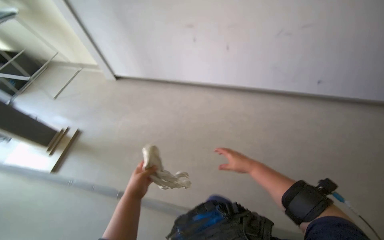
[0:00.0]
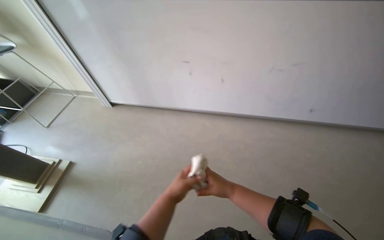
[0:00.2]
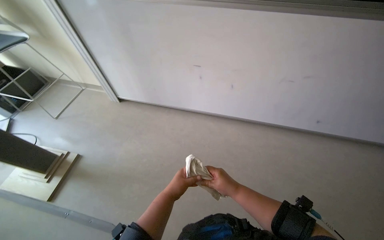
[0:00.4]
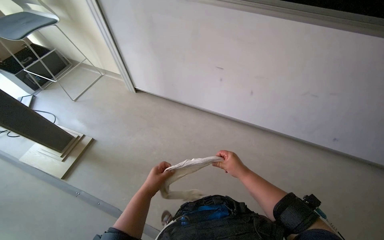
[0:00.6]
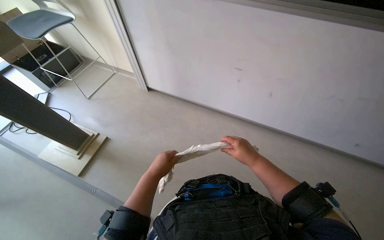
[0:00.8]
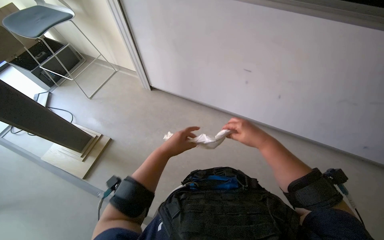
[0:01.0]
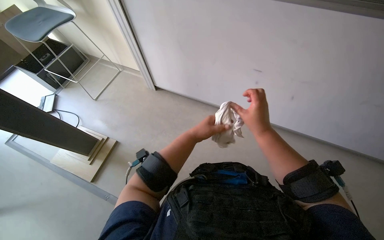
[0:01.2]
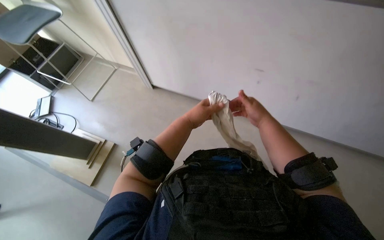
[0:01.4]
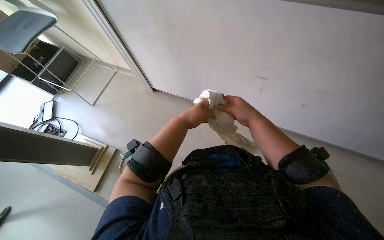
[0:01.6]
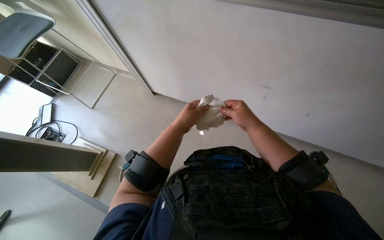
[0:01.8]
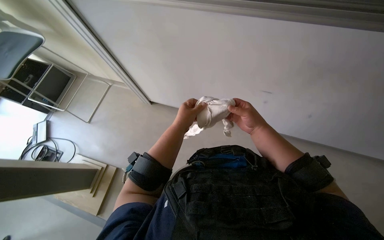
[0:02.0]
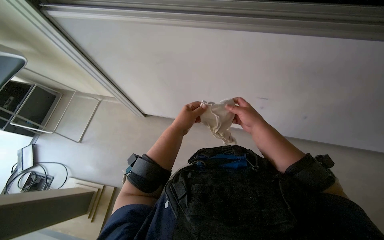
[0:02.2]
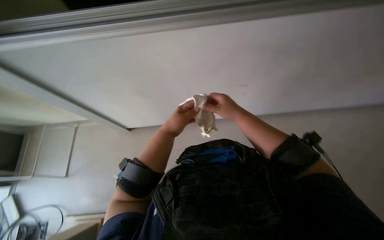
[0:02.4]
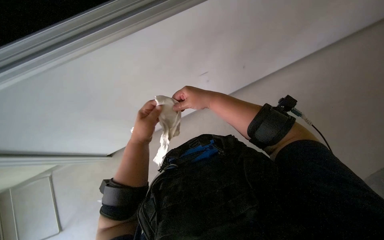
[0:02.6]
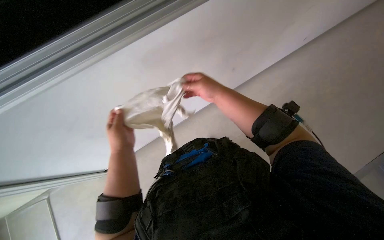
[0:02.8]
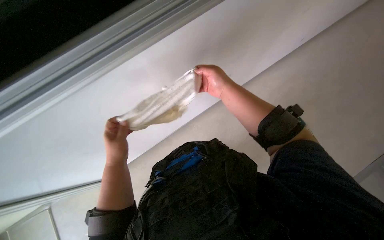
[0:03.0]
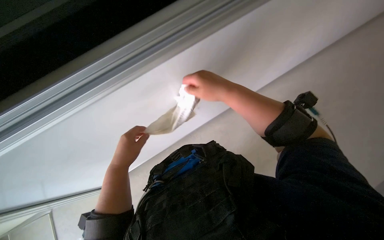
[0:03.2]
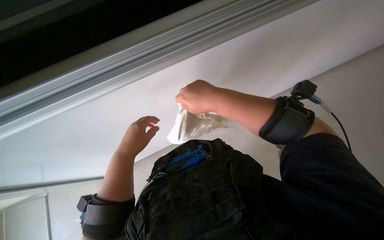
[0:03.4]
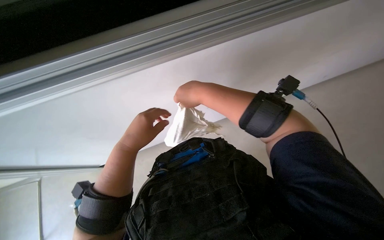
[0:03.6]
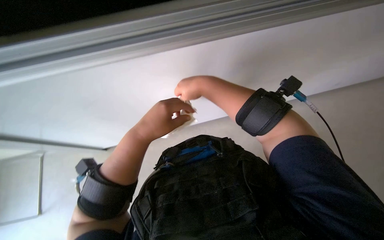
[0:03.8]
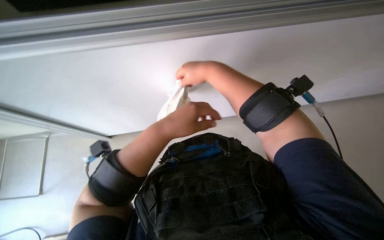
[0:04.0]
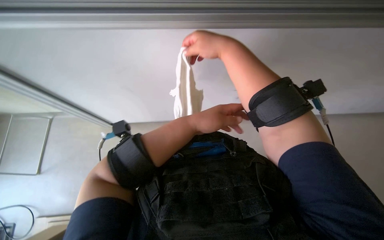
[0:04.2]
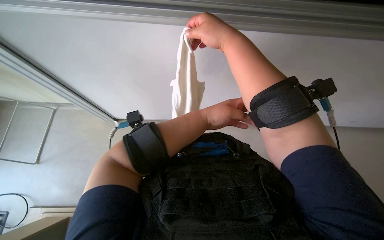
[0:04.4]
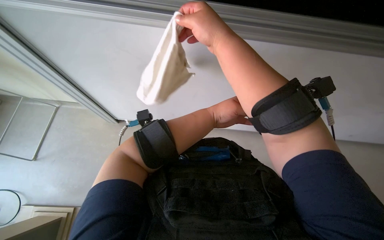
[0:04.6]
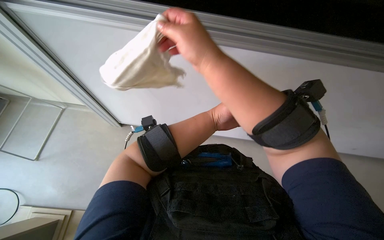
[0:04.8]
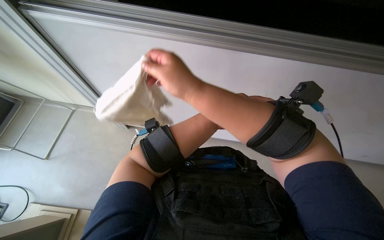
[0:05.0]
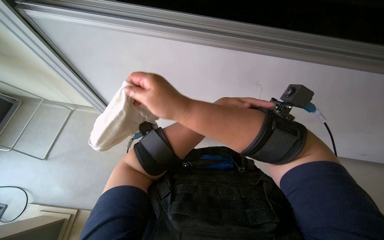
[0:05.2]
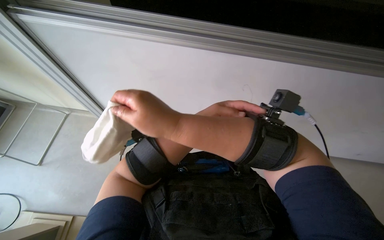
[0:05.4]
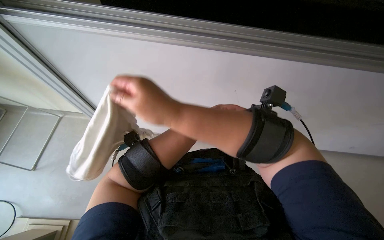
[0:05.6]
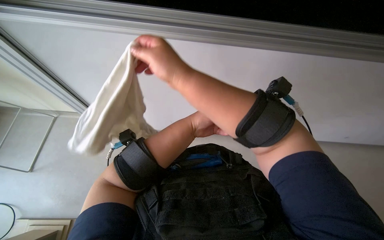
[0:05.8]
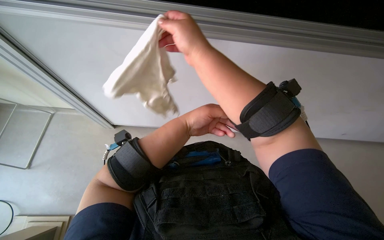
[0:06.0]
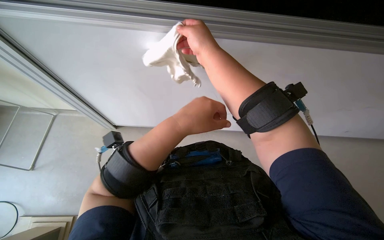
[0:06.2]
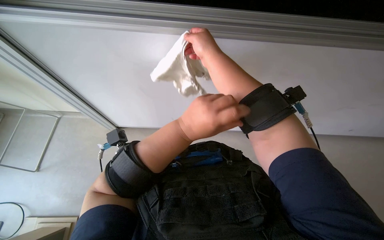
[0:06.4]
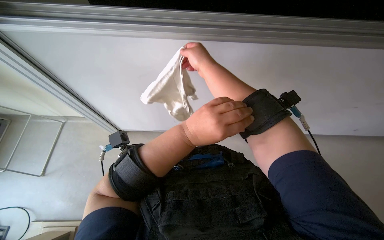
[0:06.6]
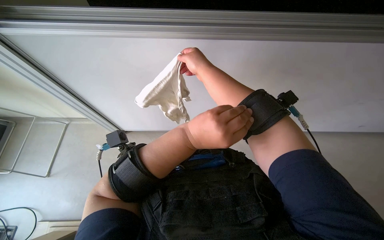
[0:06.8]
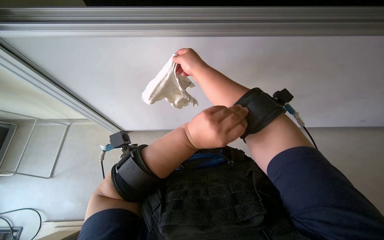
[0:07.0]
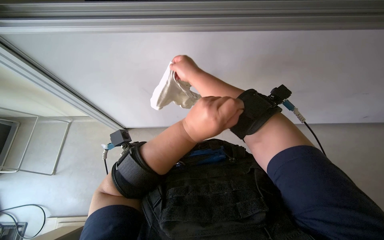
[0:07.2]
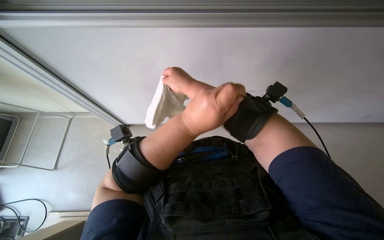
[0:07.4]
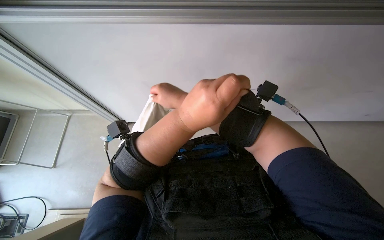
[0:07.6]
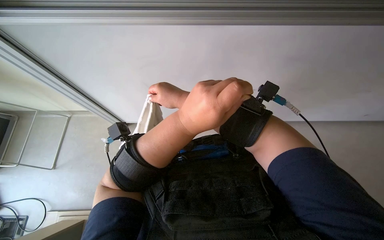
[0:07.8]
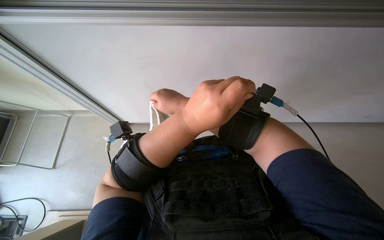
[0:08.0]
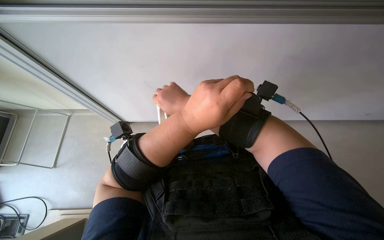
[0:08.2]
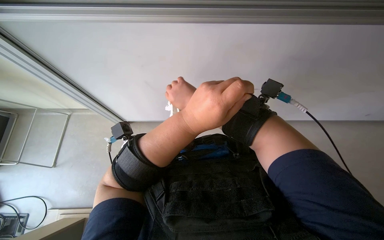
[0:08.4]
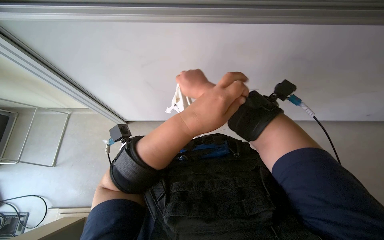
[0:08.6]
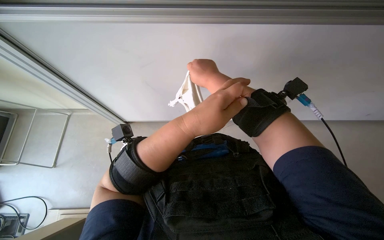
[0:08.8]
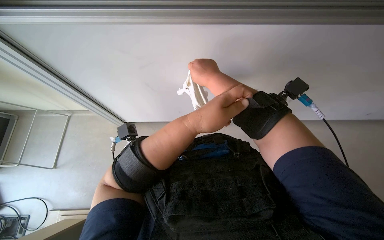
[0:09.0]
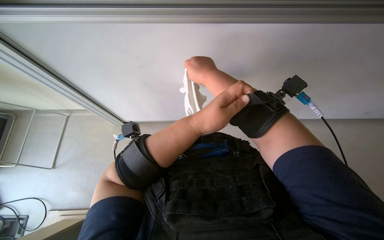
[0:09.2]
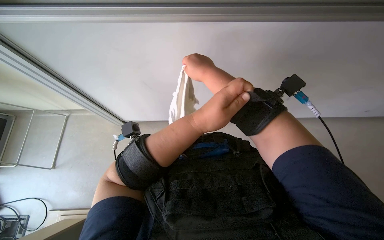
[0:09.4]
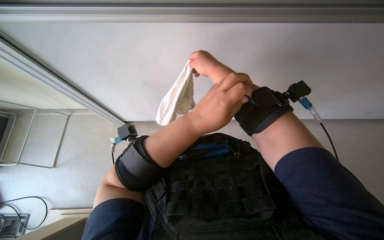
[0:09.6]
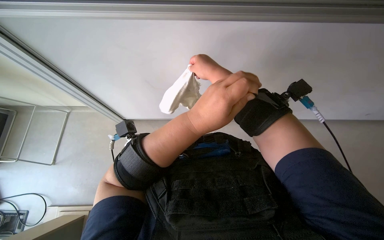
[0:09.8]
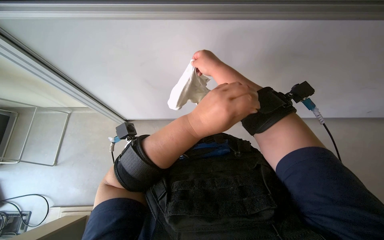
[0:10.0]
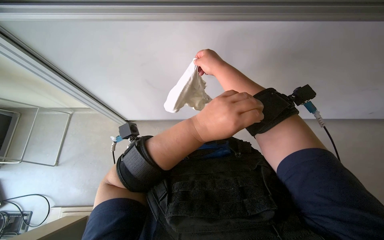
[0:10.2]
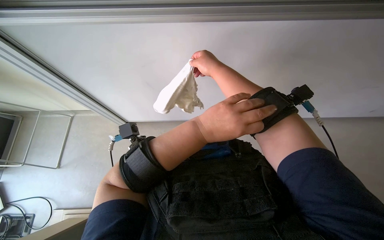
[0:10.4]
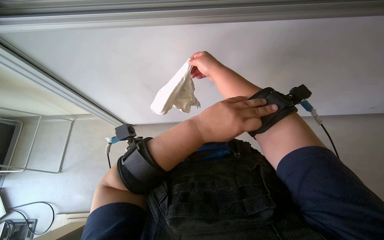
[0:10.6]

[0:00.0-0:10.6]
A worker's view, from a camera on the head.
Job: preparing cleaning supplies.
The whole recording: Folding cleaning cloth. The worker folds a cleaning cloth.
0:00.0 to 0:01.6: The camera is carried some 60 cm.
0:01.6 to 0:03.0: The wearer's head swings approximately 50 degrees to the right.
0:03.0 to 0:04.6: The wearer looks approximately 25 degrees further to the left. The left hand heads to the right, covering roughly 20 cm. The right hand moves to the left and nearer to the camera, approximately 20 cm.
0:04.6 to 0:06.0: The right hand moves about 15 cm down the picture and comes back.

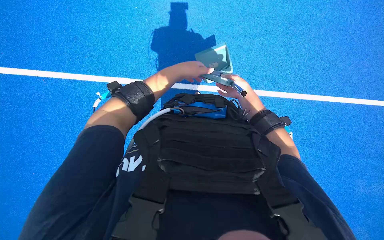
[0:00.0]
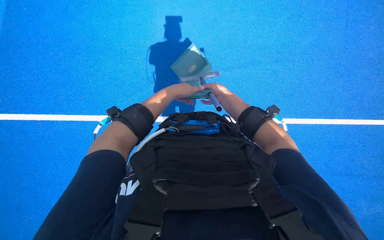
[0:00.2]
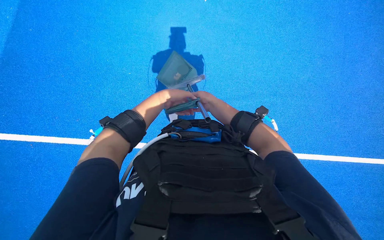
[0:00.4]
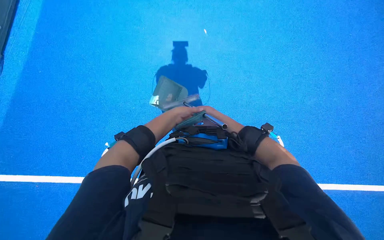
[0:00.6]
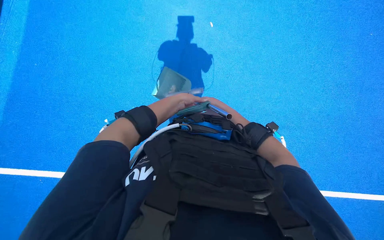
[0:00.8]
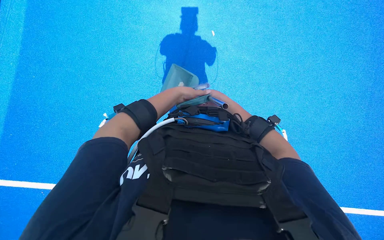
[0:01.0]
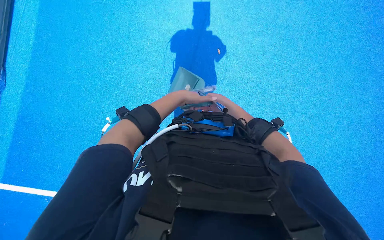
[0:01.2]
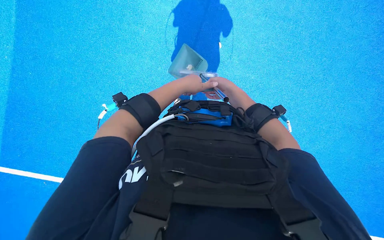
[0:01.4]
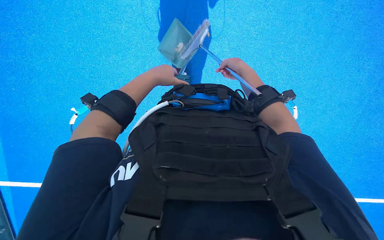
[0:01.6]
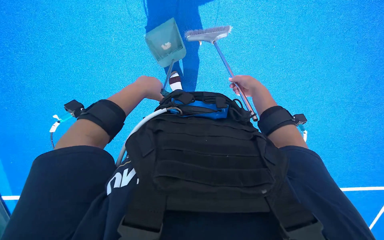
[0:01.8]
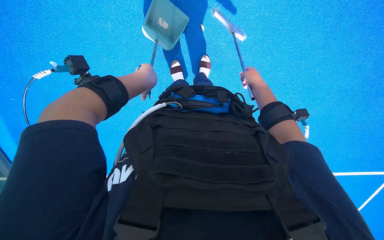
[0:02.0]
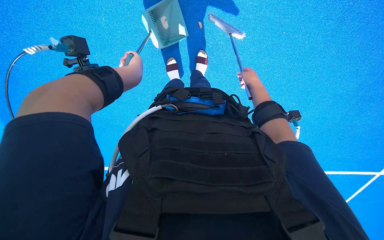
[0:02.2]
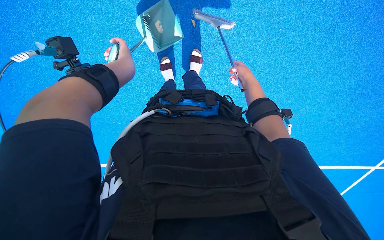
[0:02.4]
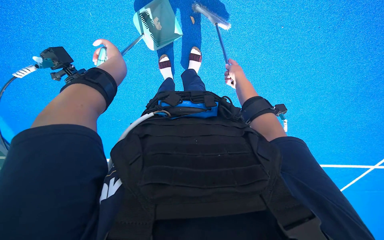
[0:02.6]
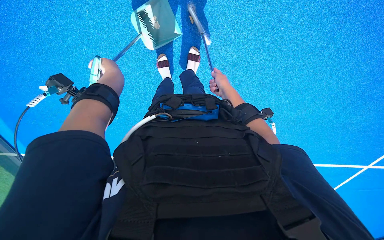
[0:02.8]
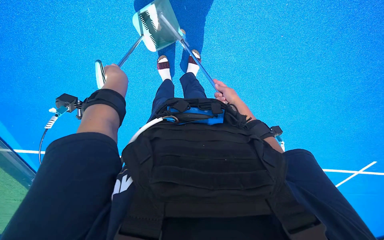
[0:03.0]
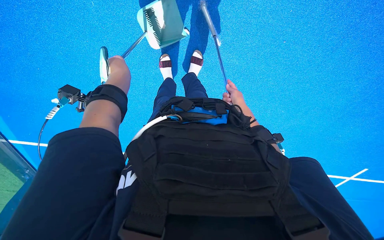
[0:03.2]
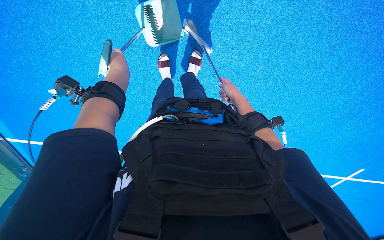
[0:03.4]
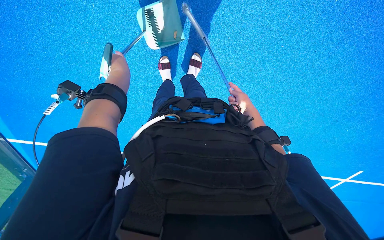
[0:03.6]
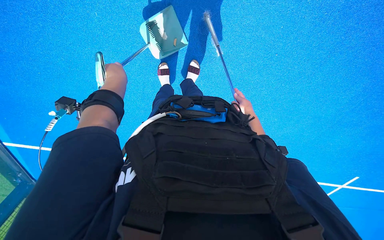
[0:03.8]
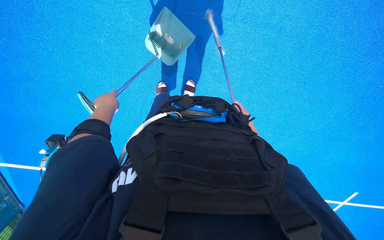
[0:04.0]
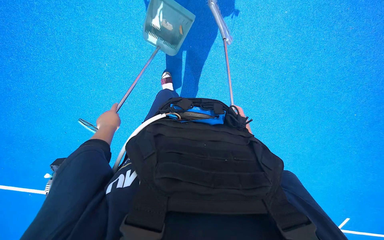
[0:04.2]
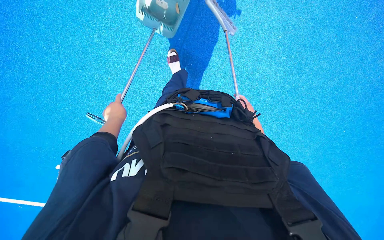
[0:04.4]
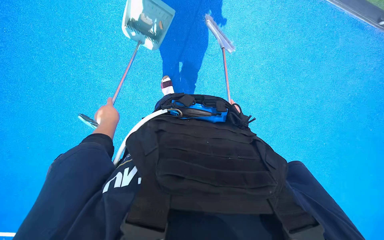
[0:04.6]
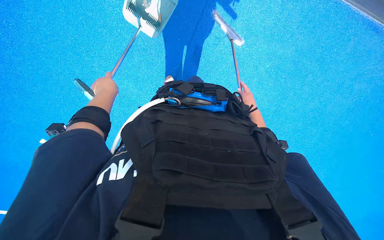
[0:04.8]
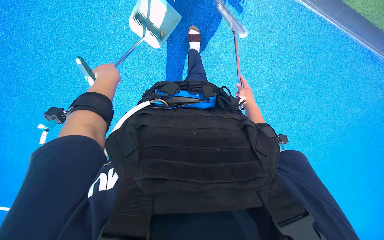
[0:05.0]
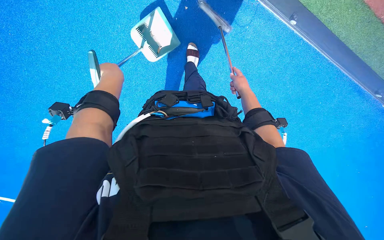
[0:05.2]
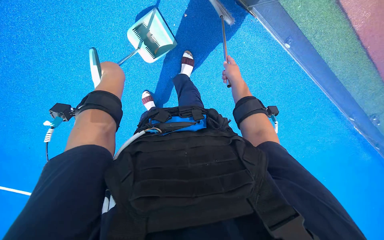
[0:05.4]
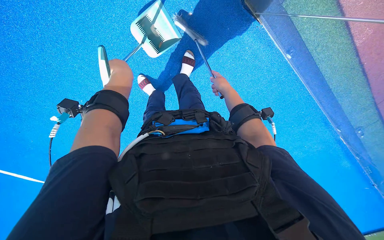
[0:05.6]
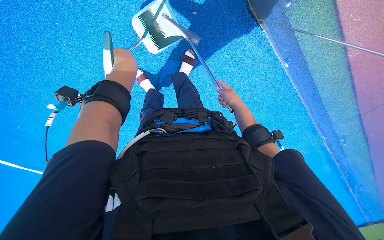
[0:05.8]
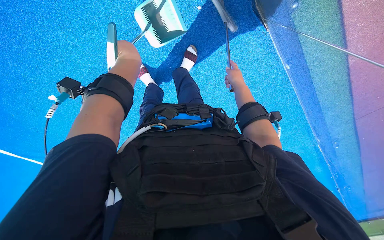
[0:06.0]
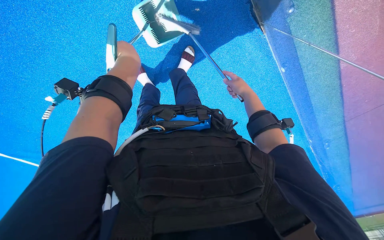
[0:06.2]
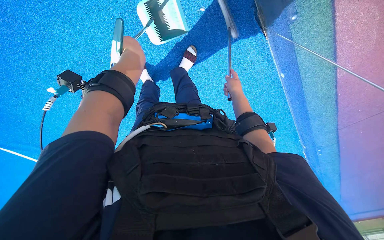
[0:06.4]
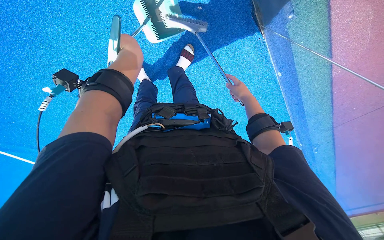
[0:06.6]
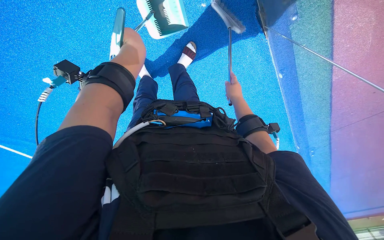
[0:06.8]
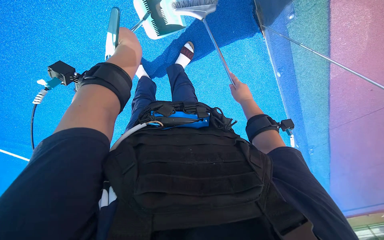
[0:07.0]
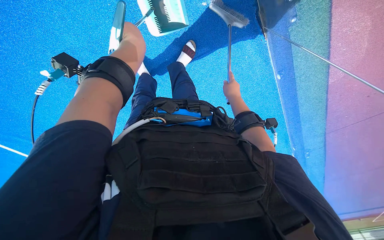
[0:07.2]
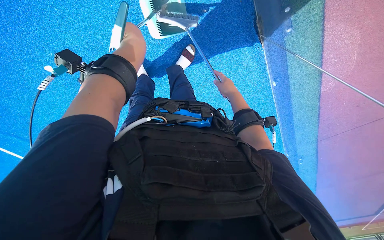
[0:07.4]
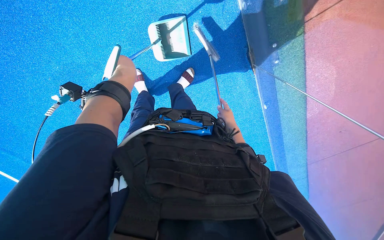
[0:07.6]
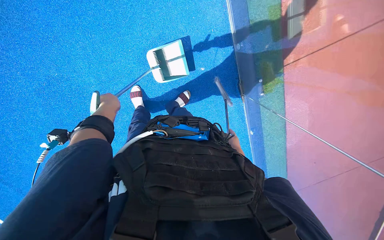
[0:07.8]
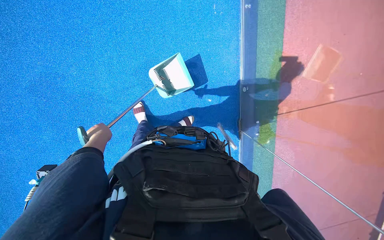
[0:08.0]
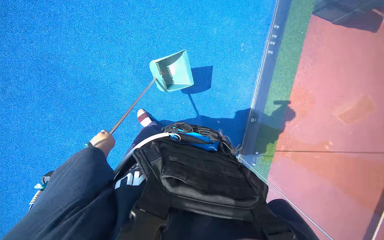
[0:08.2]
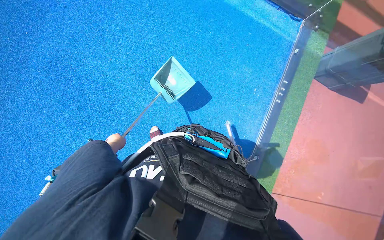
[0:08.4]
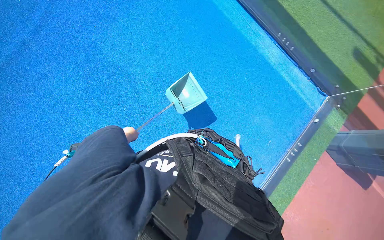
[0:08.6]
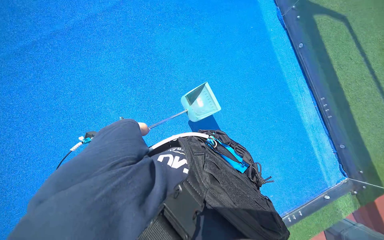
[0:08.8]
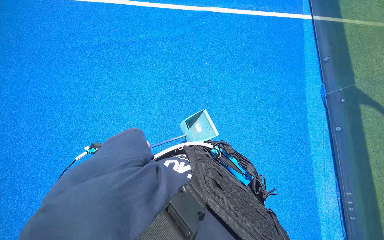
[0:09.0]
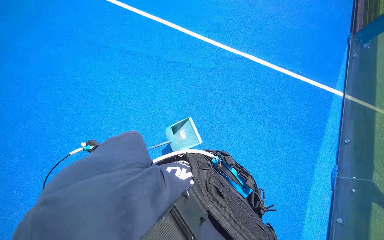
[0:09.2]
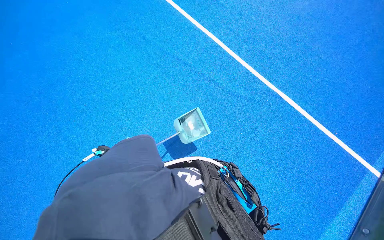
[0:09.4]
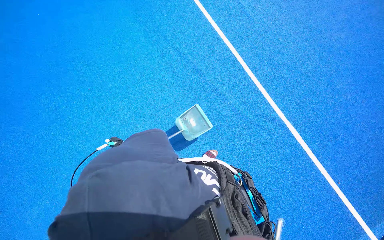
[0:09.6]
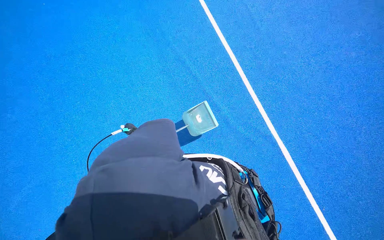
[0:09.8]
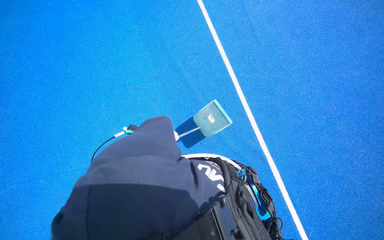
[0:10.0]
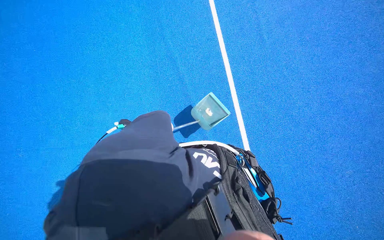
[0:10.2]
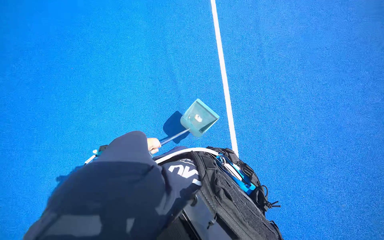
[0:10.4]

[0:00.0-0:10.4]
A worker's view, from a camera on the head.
Job: sweeping floor.
The whole recording: Sweeping and collecting debris from court. The worker sweeps and collects debris from the court using a broom and dustpan.
0:01.4 to 0:03.0: The right hand shifts approximately 25 cm farther from the camera, while the left hand is displaced farther from the camera and to the left by roughly 30 cm.
0:03.0 to 0:04.4: The wearer looks about 15 degrees further upward. The right hand swings nearer and farther, about 15 cm each way, with 3 reversals. The left hand is displaced down the picture by about 15 cm.
0:06.0 to 0:07.4: The wearer moves about 1 m.
0:07.4 to 0:09.0: The wearer moves approximately 80 cm. The view swings some 15 degrees to the right. The view tilts approximately 65 degrees upward. The scene turns some 95 degrees clockwise in the picture.
0:09.0 to 0:10.4: The camera is carried approximately 60 cm. The wearer looks roughly 80 degrees further to the left.
